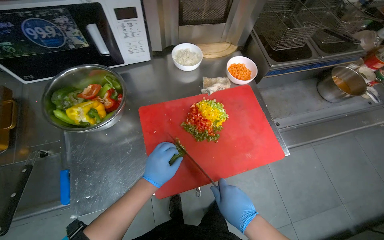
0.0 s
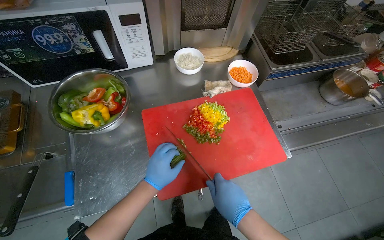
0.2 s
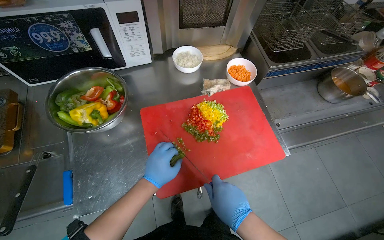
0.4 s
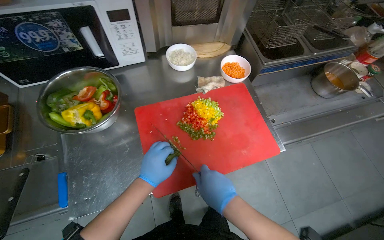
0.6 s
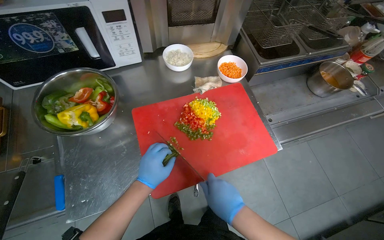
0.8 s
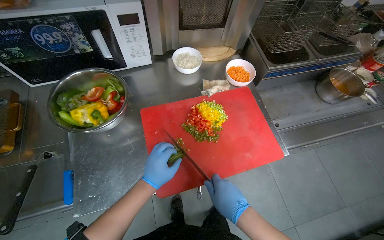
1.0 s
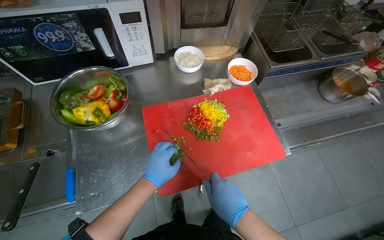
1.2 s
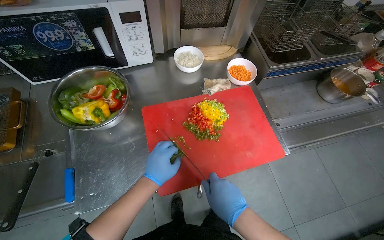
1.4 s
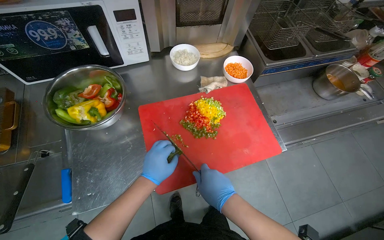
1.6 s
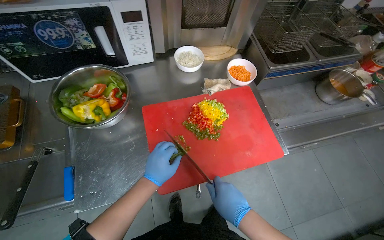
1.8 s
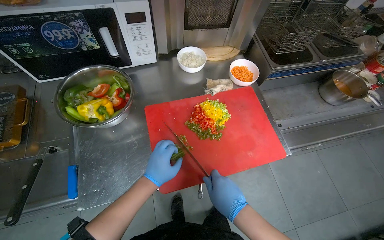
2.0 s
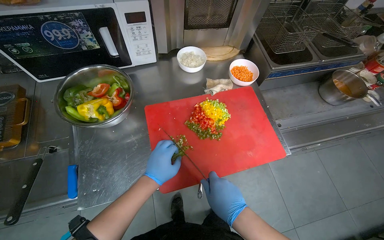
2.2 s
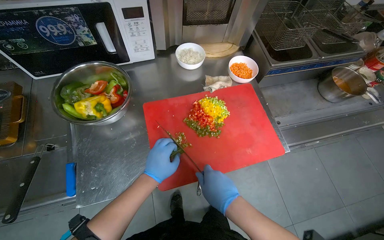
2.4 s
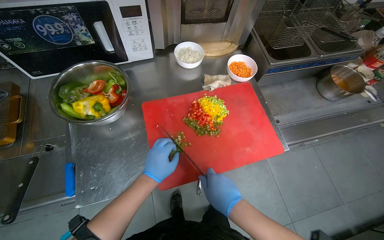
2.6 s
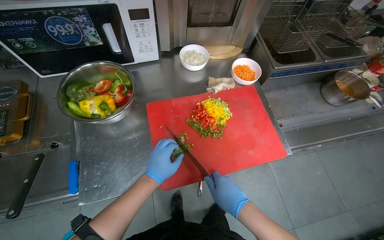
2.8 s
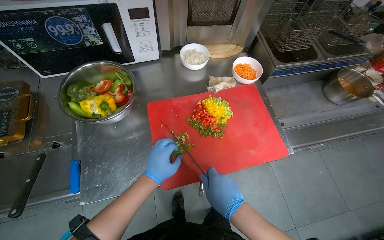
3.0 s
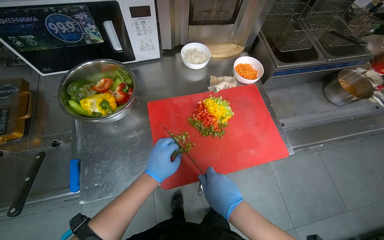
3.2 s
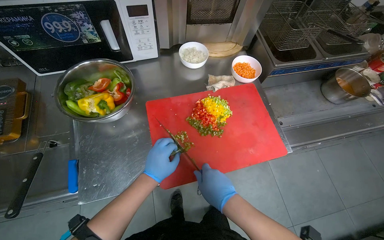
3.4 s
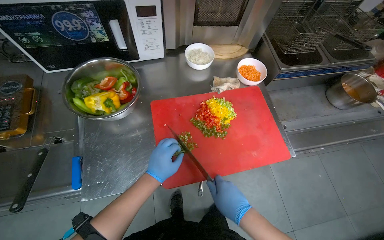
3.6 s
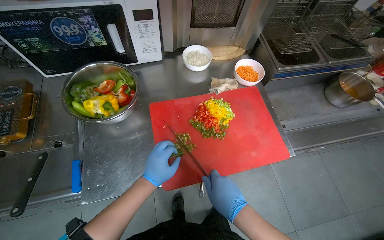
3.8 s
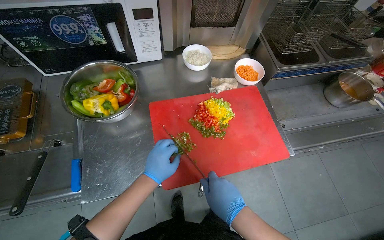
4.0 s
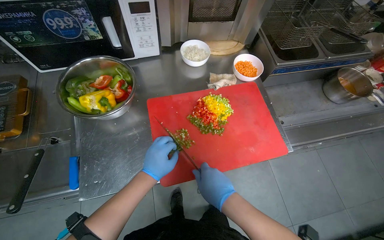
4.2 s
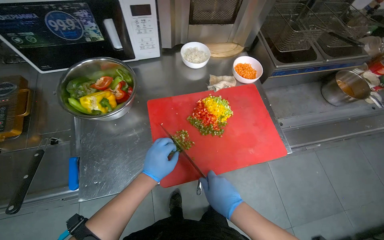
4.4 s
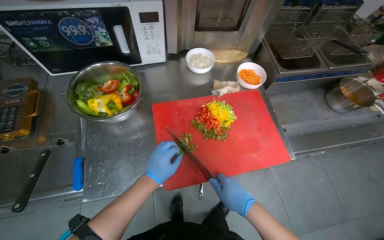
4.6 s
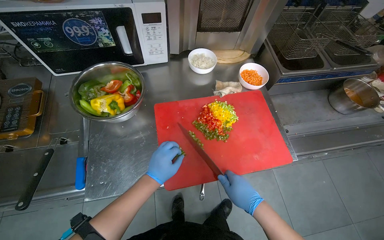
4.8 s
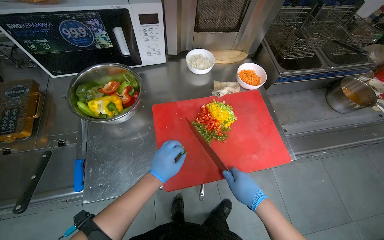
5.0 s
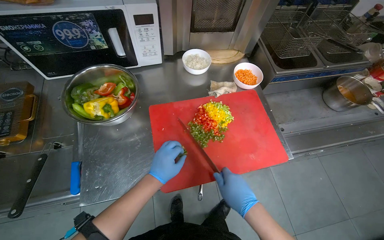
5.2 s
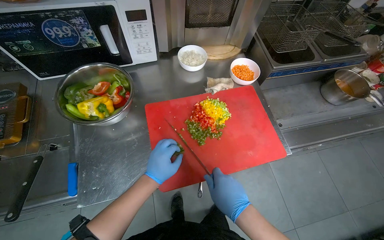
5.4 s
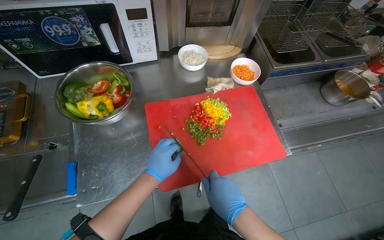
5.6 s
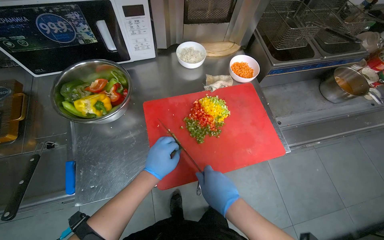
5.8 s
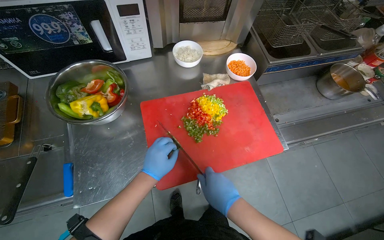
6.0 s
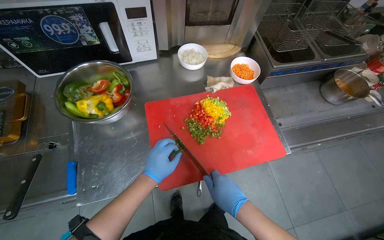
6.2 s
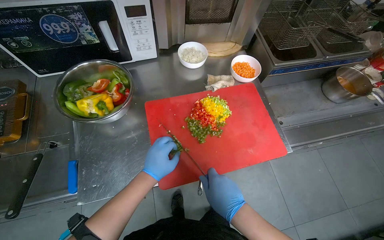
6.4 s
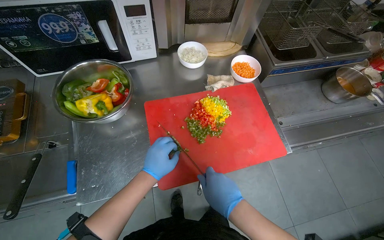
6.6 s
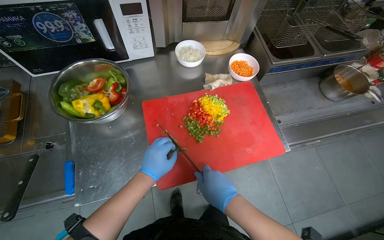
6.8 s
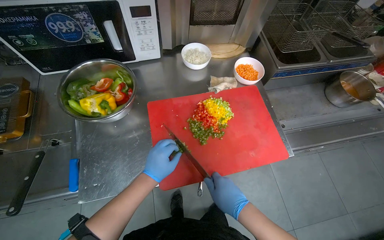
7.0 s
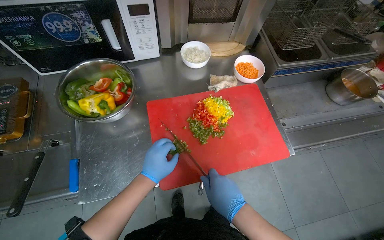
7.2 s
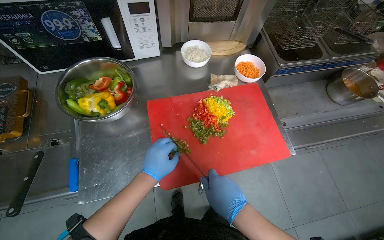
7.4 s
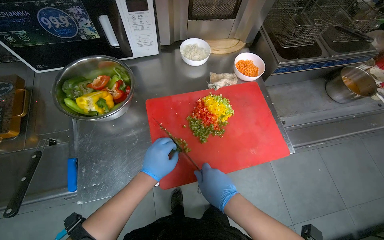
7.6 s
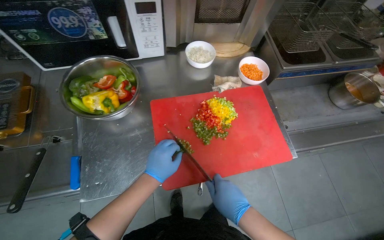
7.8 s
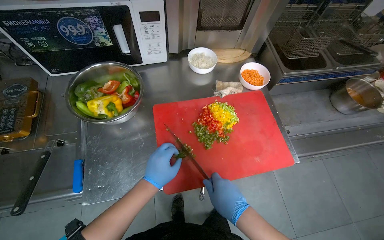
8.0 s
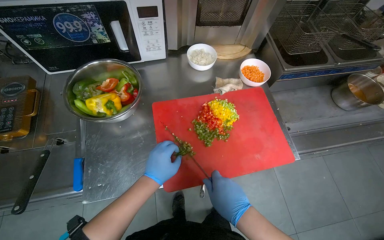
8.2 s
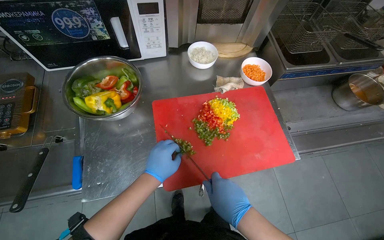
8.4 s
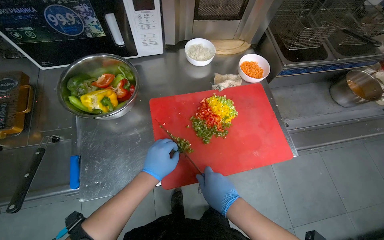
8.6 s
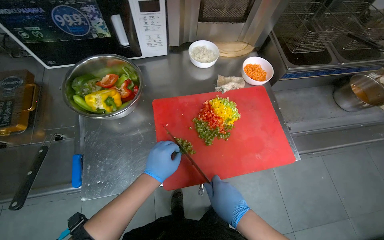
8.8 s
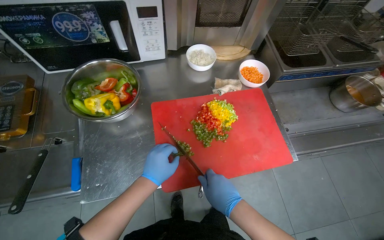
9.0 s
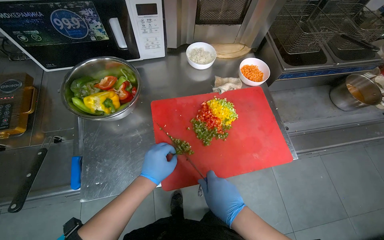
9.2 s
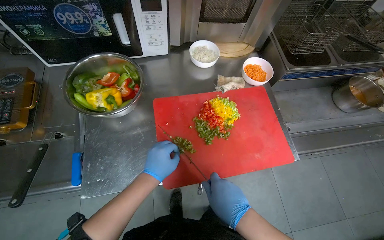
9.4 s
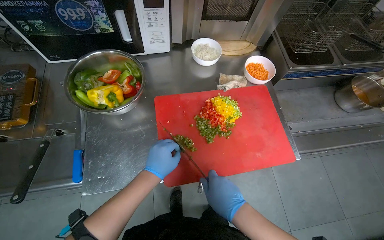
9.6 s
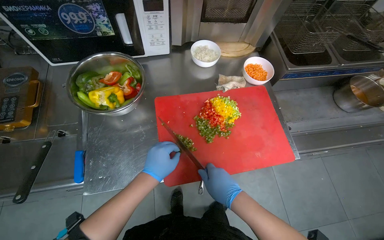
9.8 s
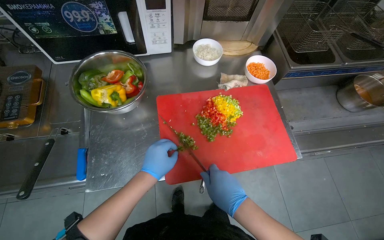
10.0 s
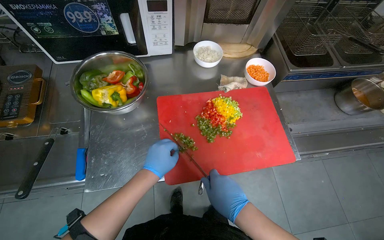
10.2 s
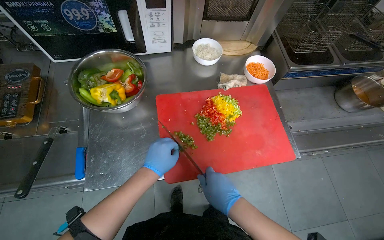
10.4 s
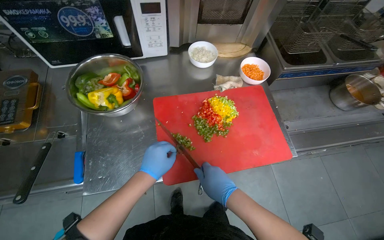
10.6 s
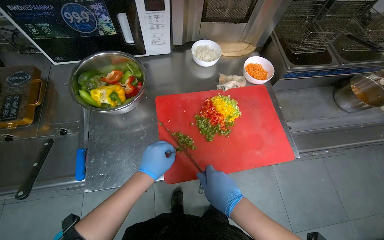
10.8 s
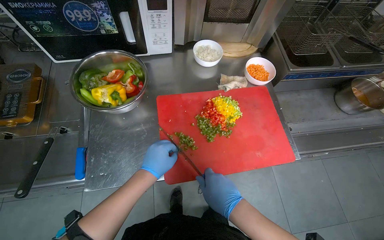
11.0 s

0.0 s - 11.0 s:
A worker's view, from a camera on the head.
Job: preparing food.
The whole recording: Chopping bell peppers on cutting board. The worker chops various colored bell peppers on a red cutting board.
0.0 s - 4.8 s: The hands are busy where they are.
6.2 s - 11.0 s: The hands make small movements and keep their place.

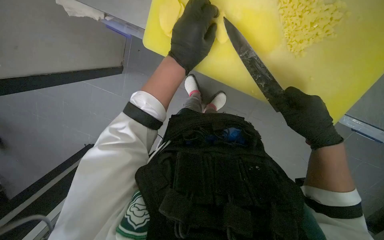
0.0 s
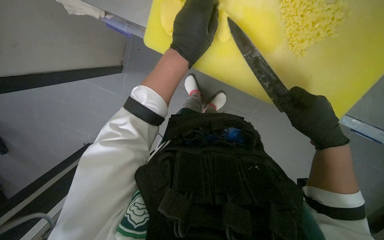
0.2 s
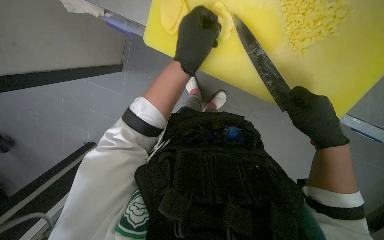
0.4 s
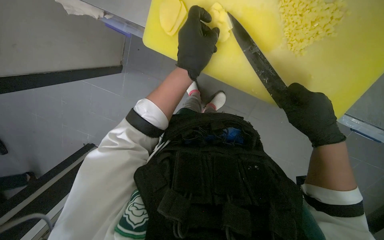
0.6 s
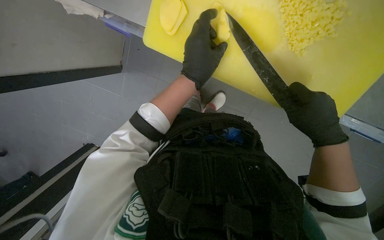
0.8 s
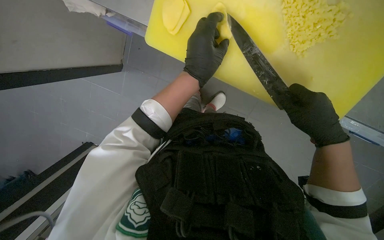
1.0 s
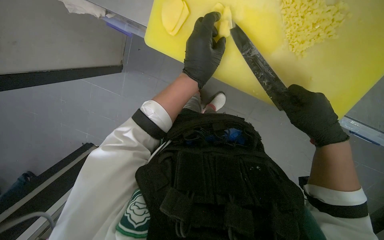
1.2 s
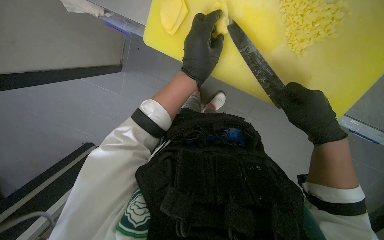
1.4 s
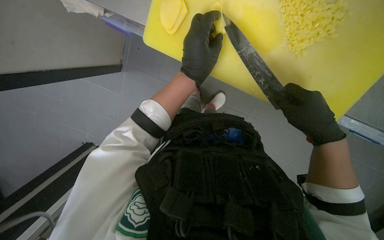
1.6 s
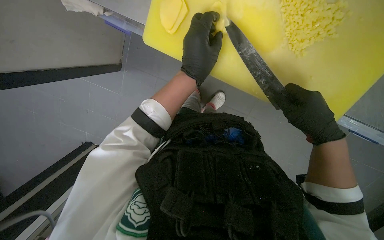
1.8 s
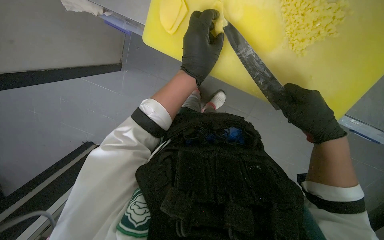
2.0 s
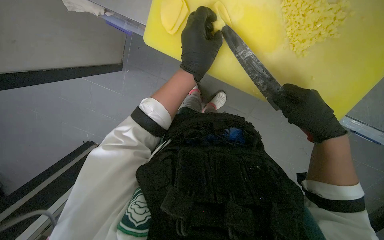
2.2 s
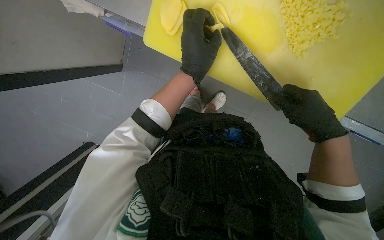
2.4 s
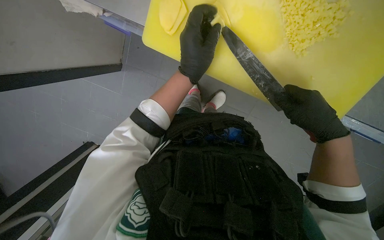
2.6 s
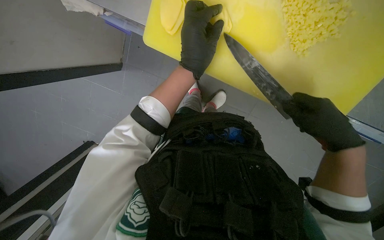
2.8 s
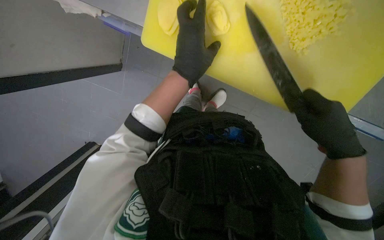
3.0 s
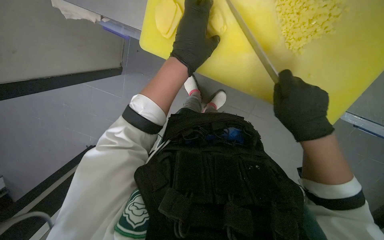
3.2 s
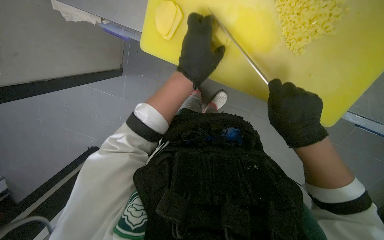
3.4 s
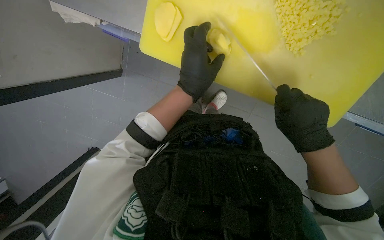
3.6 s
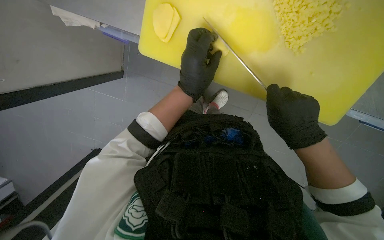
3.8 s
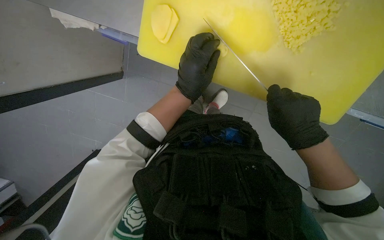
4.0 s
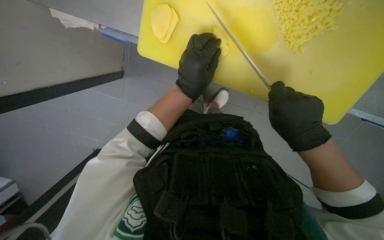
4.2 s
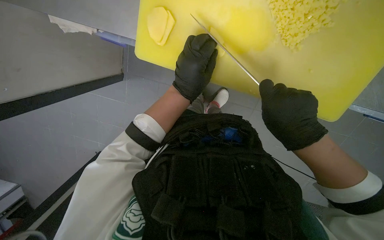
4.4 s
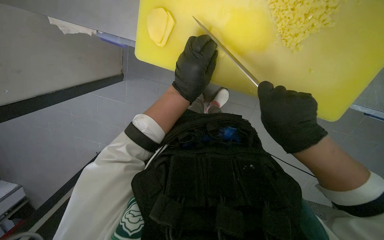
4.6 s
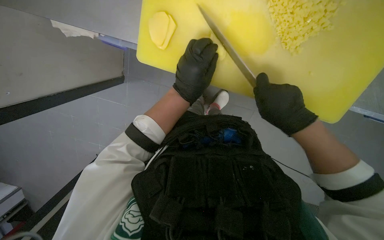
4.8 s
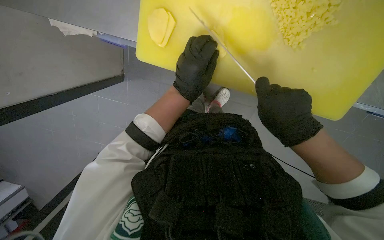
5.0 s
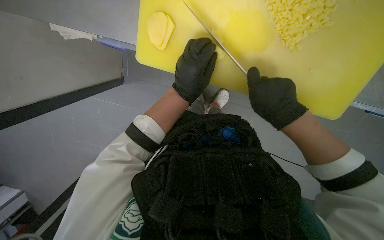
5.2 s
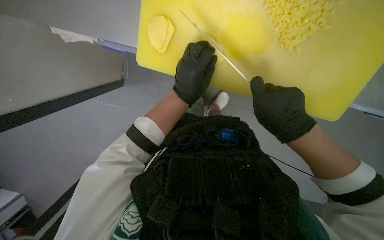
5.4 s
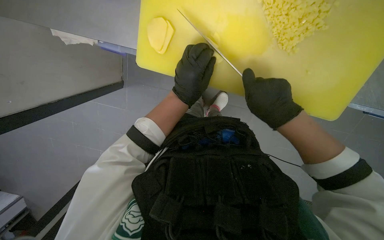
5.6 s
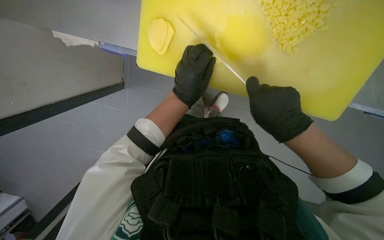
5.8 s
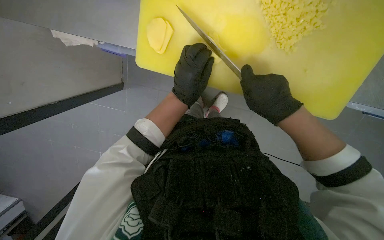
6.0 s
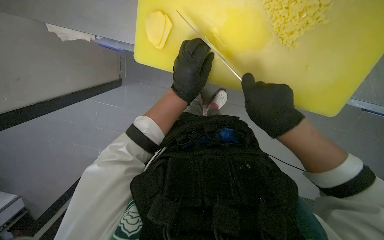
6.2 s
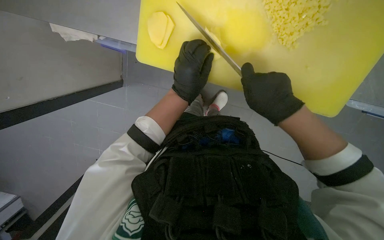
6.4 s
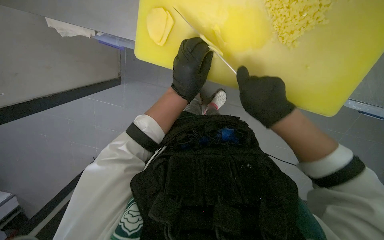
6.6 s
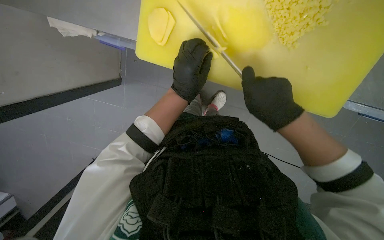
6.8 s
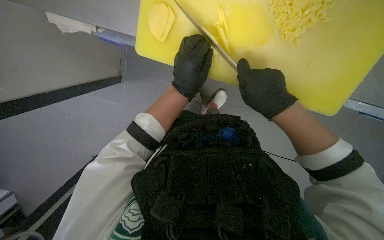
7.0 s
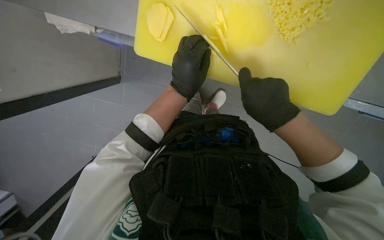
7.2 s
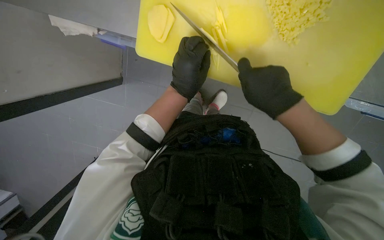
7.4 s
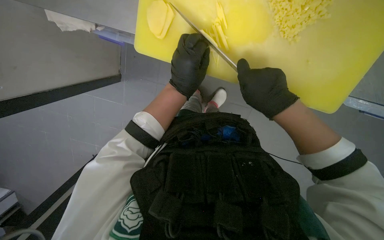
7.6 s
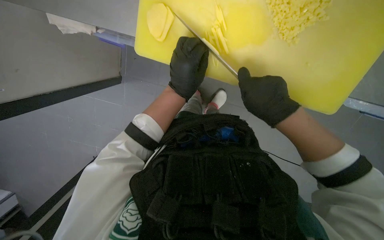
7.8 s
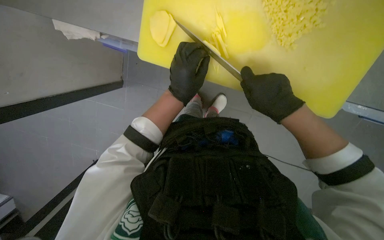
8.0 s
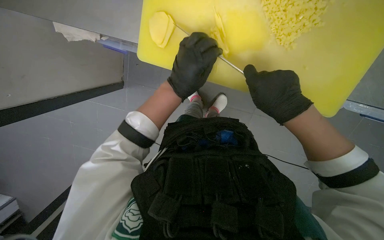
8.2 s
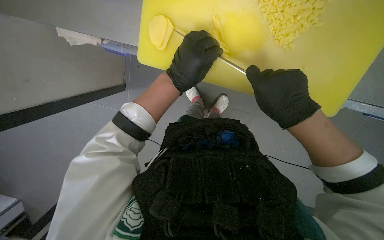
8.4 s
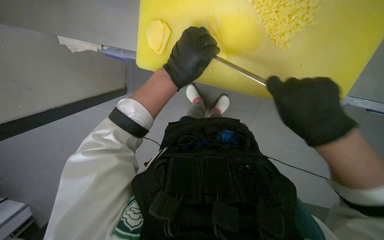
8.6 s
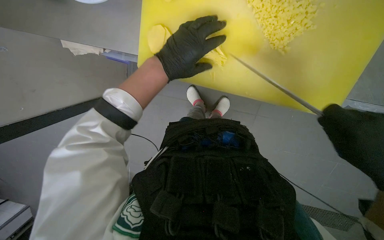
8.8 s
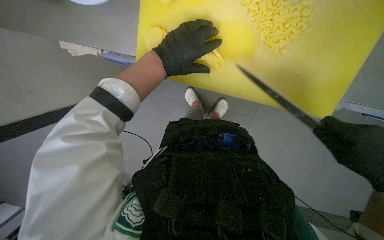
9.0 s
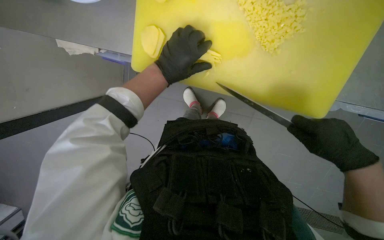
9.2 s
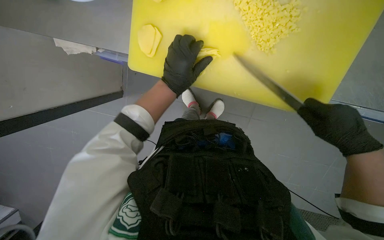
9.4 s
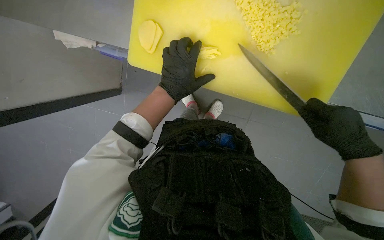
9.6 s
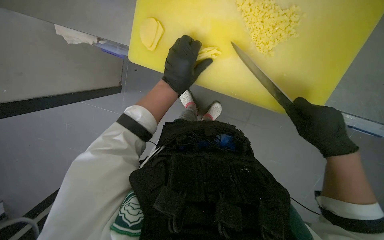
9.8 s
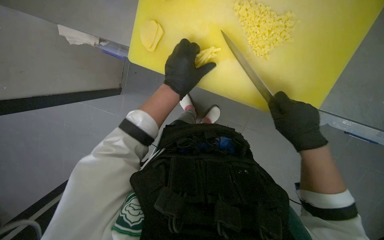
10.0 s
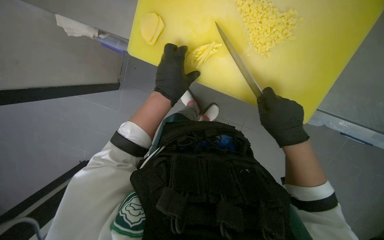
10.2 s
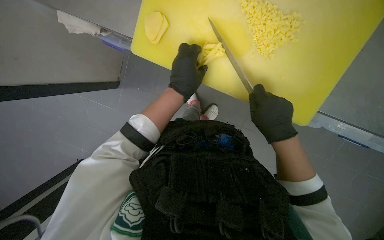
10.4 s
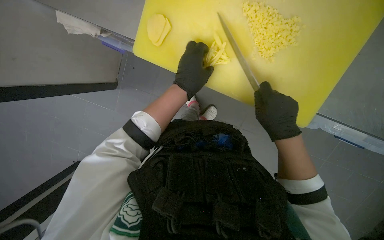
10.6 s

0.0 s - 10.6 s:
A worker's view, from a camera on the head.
Job: preparing food.
The whole recording: Chopping potatoes. The worker slices and dices potatoes on a cutting board, then transfers them to a bowl.
1.6 s - 7.6 s: The hands make small movements and keep their place.
7.6 s - 9.0 s: The left hand shifts approximately 10 cm up the picture.
